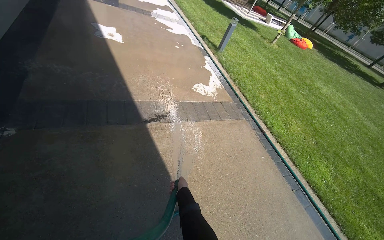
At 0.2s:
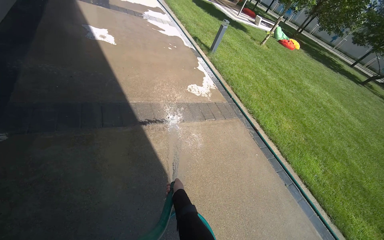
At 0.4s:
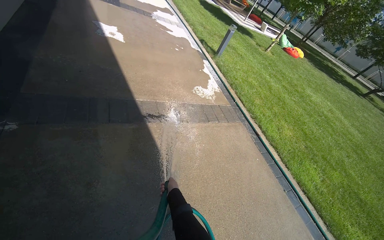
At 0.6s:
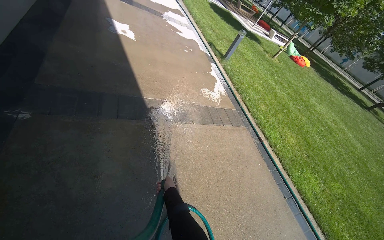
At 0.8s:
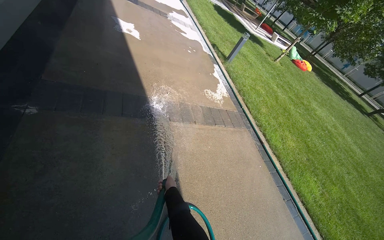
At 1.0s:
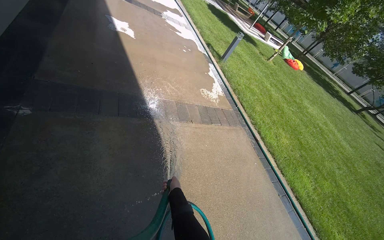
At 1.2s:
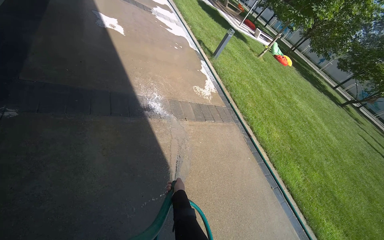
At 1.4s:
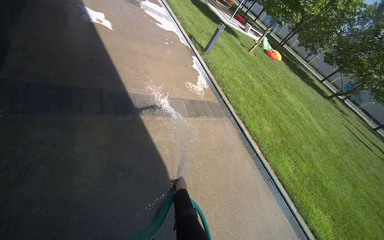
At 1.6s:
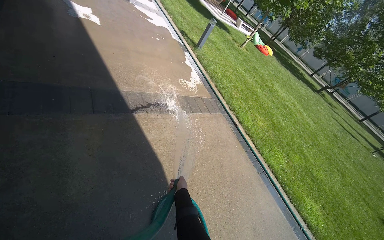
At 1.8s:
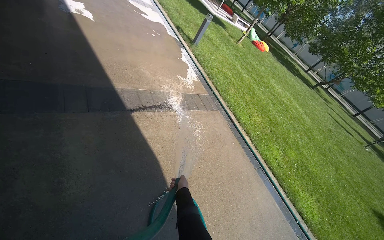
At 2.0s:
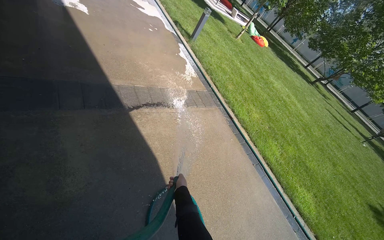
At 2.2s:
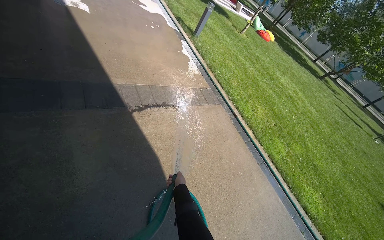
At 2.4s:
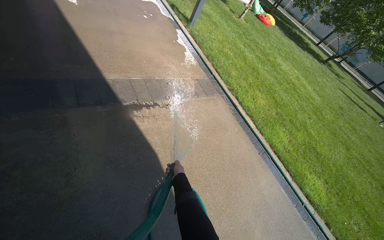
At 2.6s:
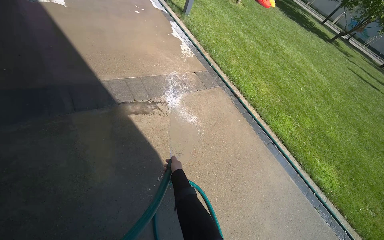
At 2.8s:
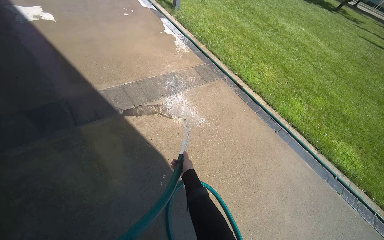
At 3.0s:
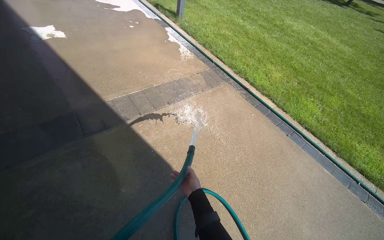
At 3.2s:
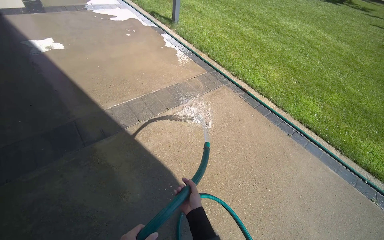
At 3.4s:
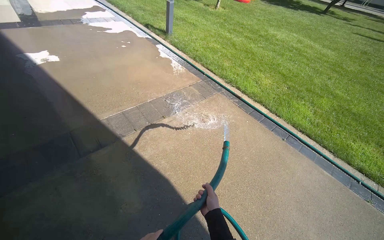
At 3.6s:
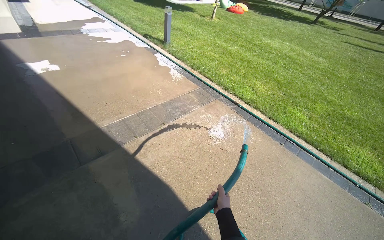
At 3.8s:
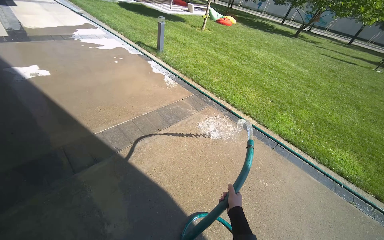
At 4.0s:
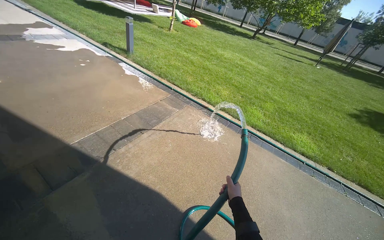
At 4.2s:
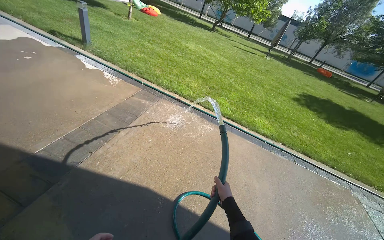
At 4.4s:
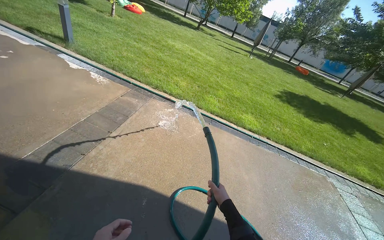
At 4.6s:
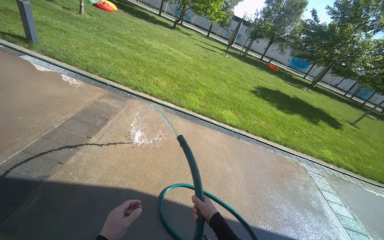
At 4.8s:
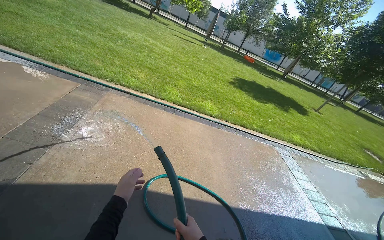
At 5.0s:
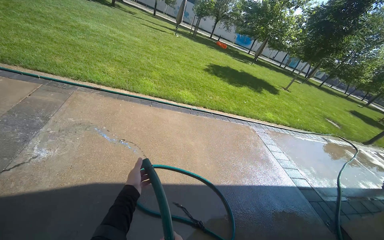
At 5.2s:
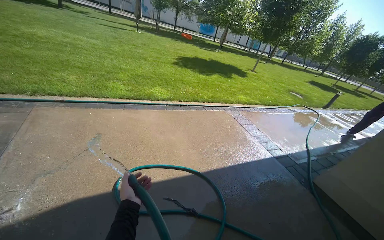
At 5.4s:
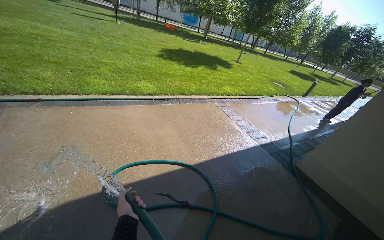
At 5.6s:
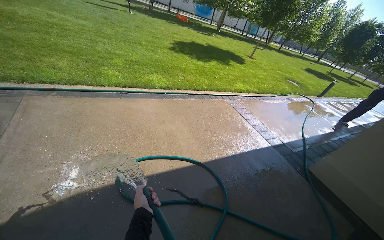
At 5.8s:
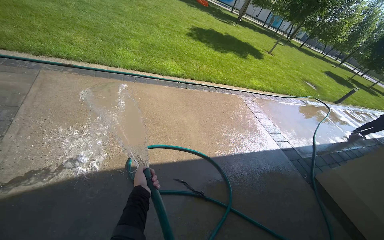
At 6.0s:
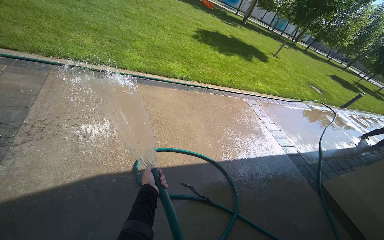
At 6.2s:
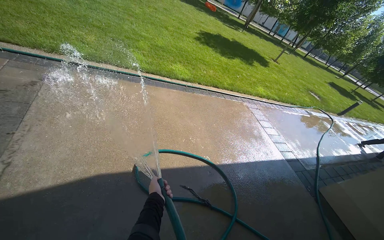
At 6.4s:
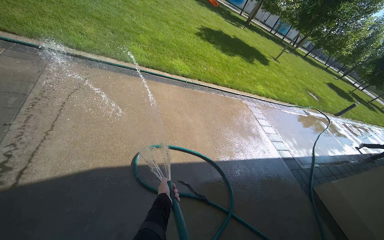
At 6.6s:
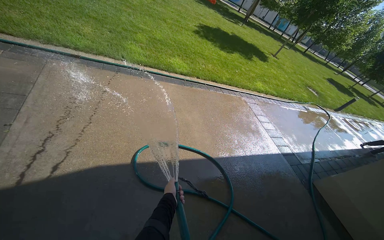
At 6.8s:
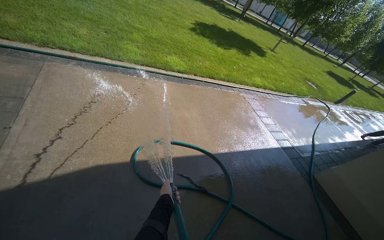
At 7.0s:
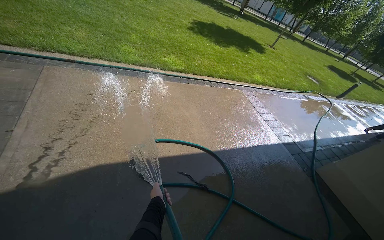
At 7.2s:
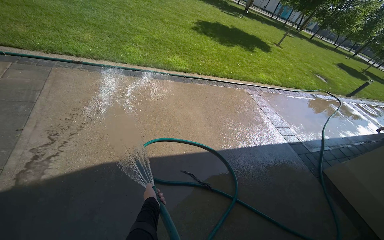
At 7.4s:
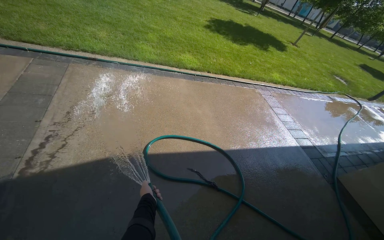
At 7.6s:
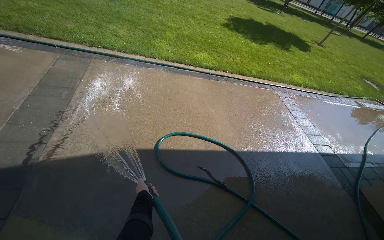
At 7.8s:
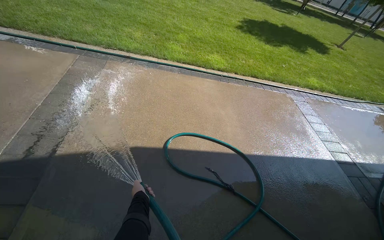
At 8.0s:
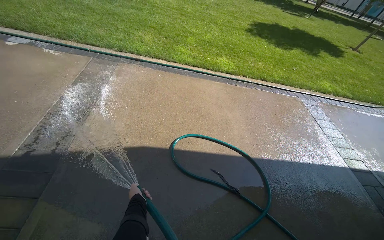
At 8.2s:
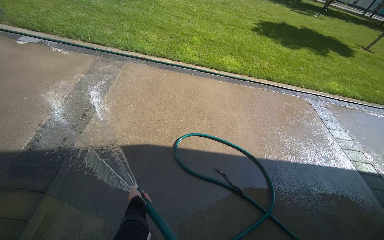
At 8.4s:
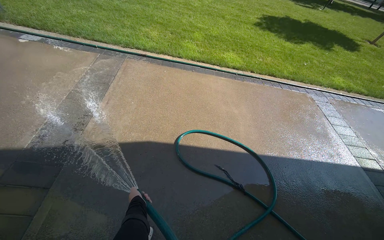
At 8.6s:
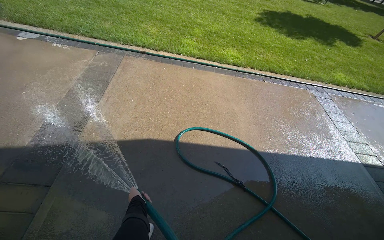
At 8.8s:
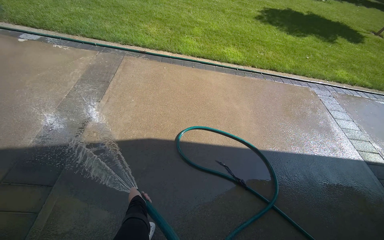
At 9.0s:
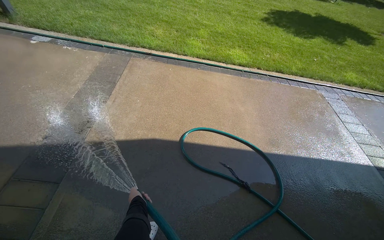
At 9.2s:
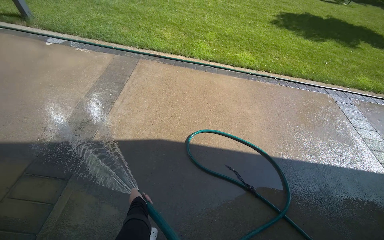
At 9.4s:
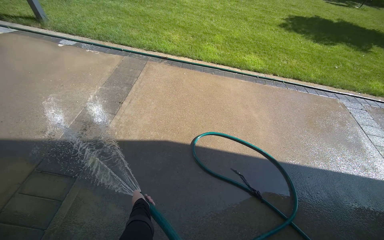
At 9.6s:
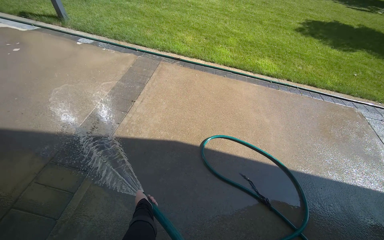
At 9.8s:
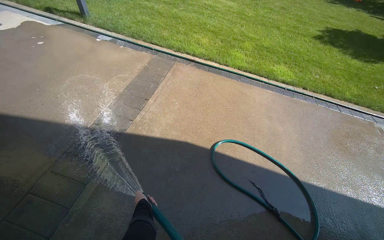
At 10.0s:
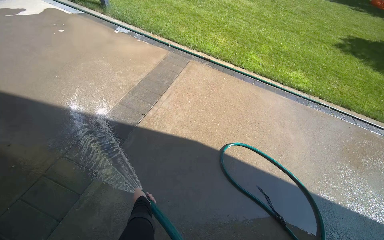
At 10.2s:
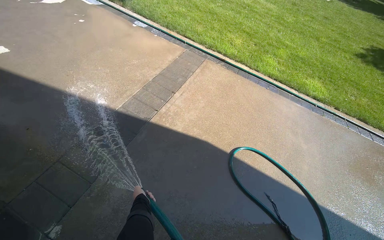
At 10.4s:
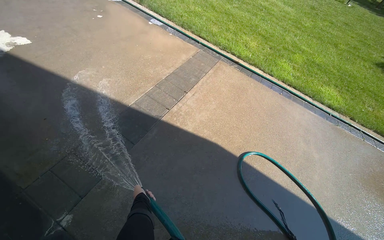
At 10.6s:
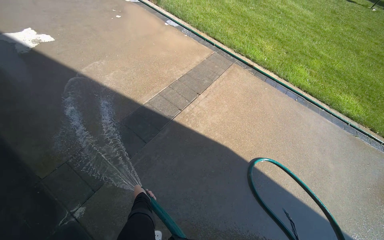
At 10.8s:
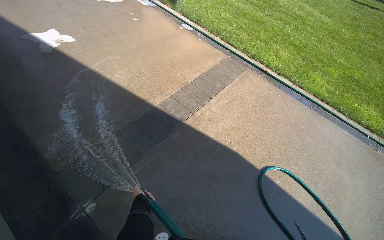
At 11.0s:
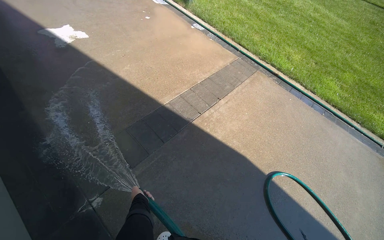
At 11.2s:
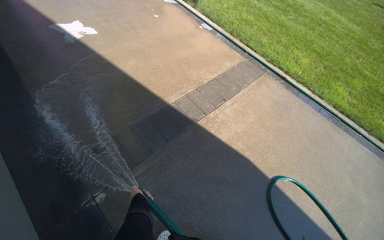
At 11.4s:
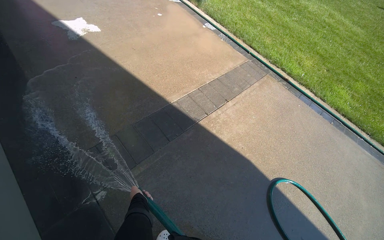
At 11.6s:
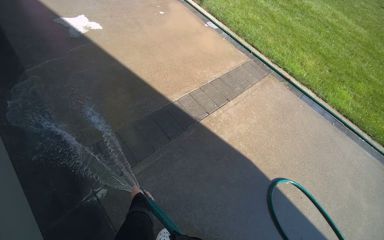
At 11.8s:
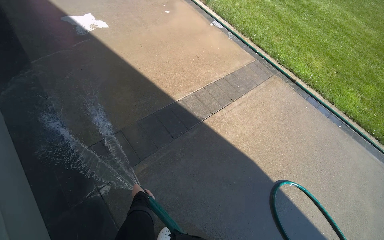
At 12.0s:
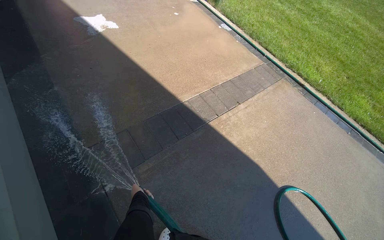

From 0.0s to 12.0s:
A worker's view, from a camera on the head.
Job: sweeping floor.
The whole recording: Rinsing concrete ground. The worker rinses the concrete ground with a hose.
From 3.0s to 4.4s: The head travels roughly 40 cm. The wearer looks some 35 degrees further to the right.
From 4.4s to 6.0s: The head turns to the right by some 30 degrees. The wearer looks about 15 degrees further downward.
From 9.0s to 10.4s: The wearer looks roughly 30 degrees further to the left.
From 10.4s to 12.0s: The head rotates roughly 20 degrees to the left.

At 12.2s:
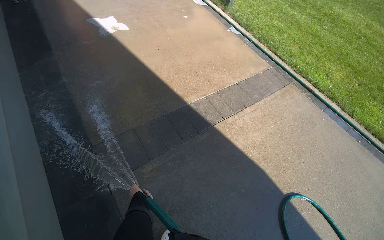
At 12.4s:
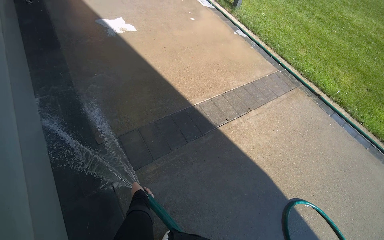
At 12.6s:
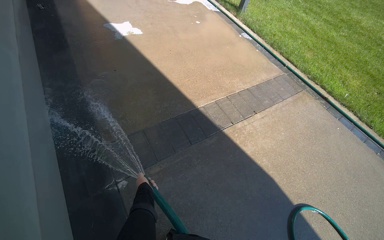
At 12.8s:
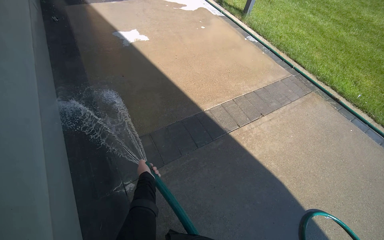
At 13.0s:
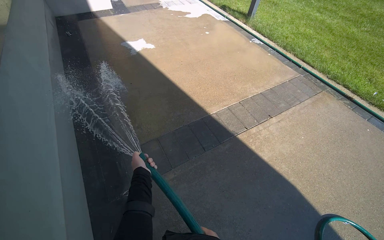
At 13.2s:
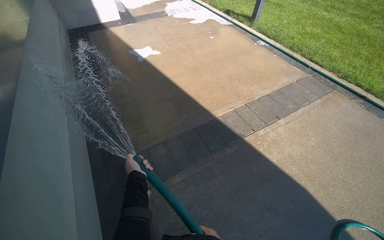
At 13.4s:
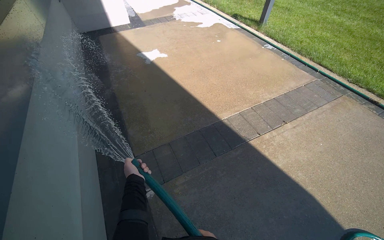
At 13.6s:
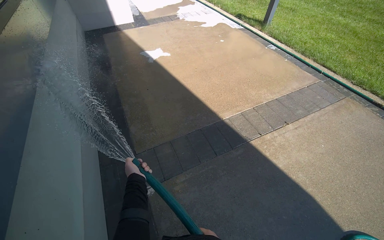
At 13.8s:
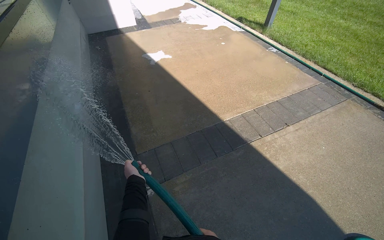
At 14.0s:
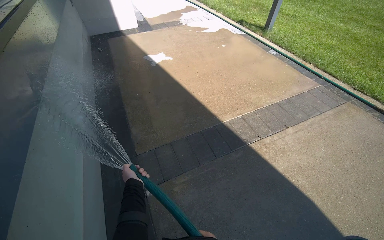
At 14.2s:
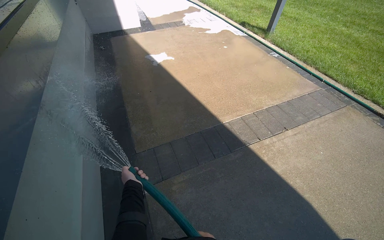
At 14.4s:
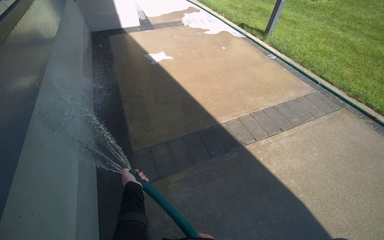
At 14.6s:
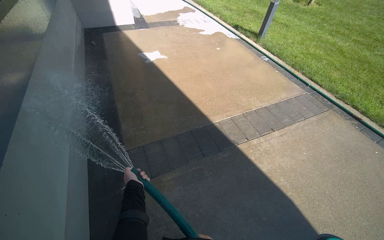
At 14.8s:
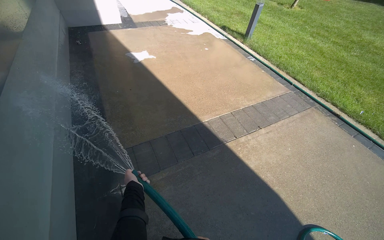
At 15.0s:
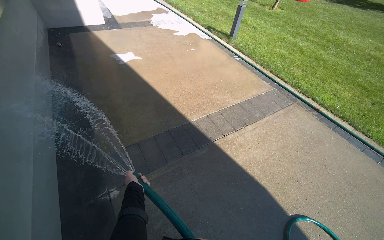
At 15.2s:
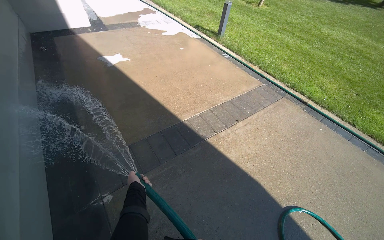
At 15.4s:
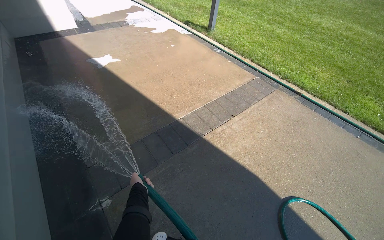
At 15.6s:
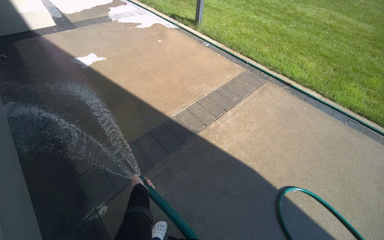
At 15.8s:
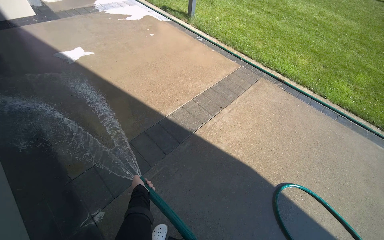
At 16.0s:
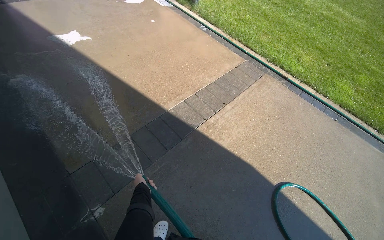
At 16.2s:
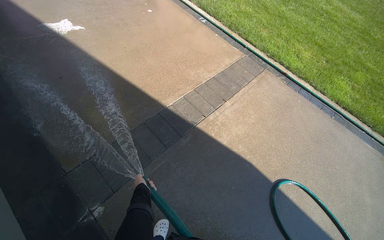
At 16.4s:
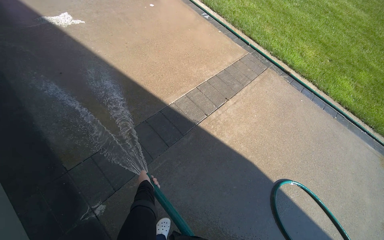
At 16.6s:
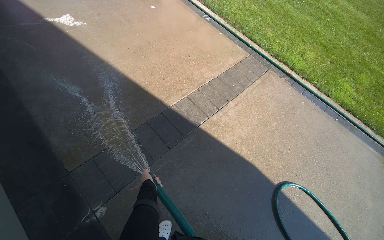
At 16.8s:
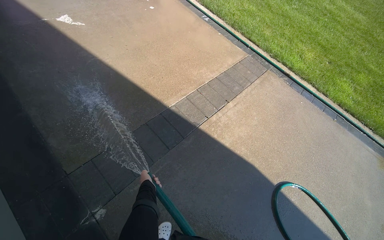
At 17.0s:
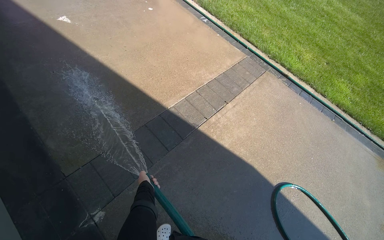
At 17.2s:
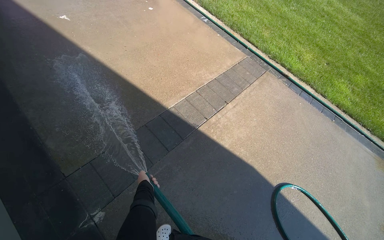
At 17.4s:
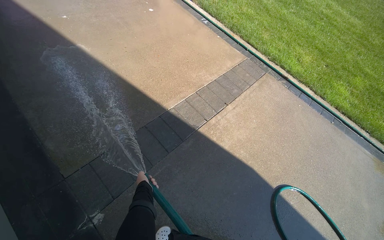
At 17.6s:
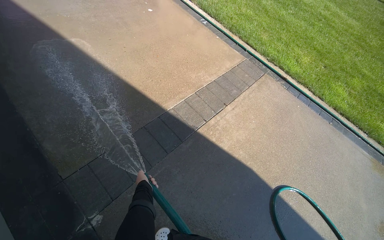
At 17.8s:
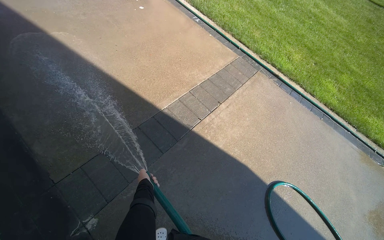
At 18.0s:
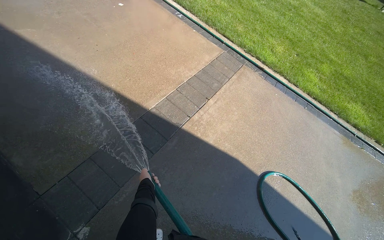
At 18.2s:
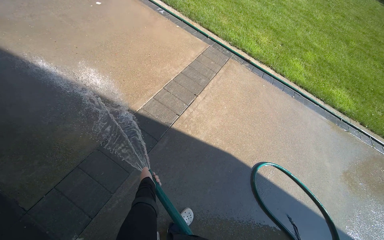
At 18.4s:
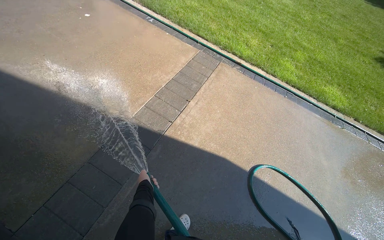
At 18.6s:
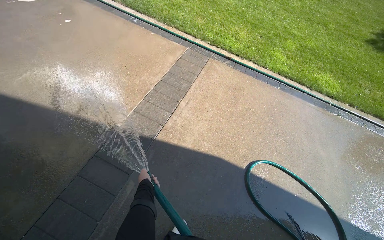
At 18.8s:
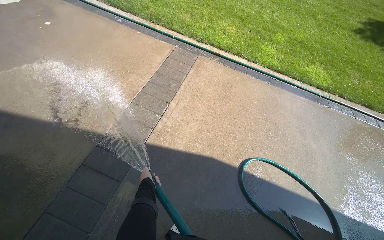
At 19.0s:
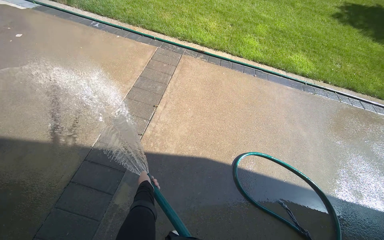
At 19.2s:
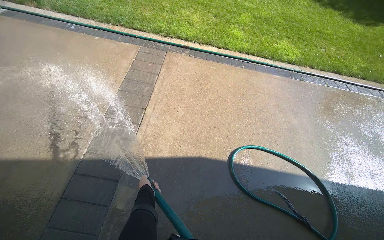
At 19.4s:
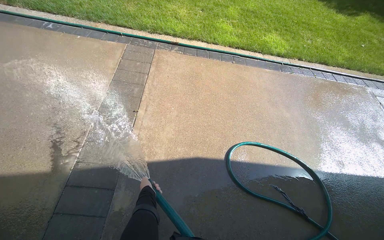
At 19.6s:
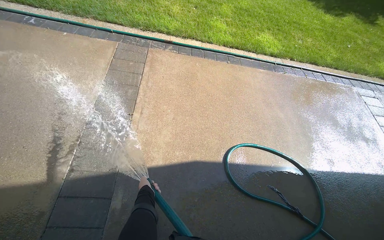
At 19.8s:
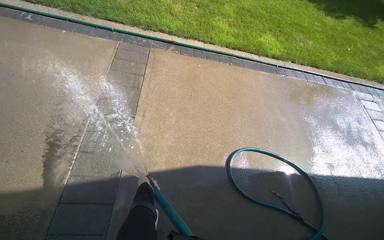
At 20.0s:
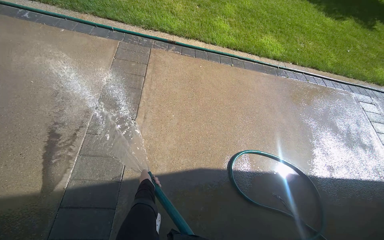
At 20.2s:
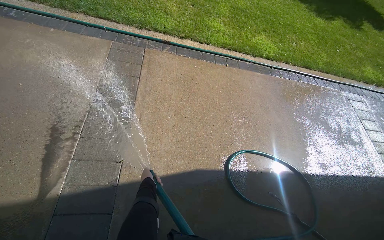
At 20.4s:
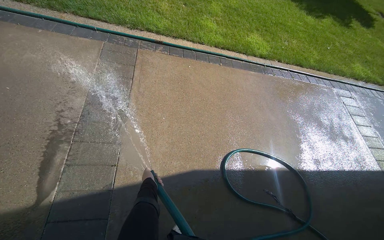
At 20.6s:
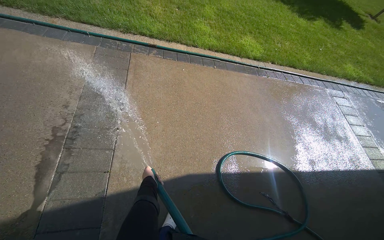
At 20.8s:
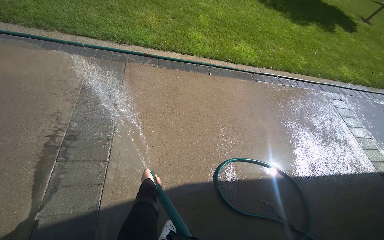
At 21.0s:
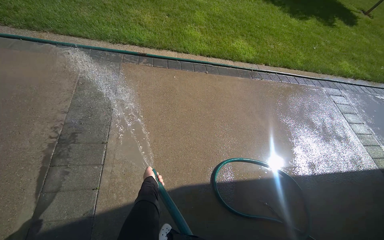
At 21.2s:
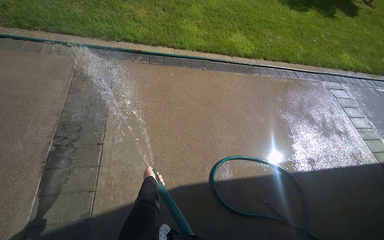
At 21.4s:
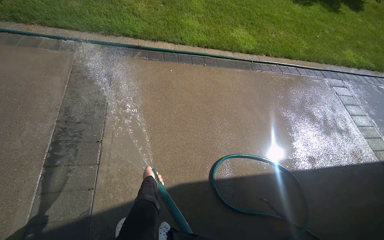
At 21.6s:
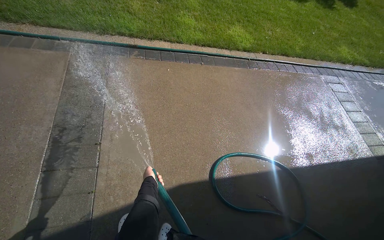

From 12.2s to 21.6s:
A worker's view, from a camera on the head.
Job: sweeping floor.
The whole recording: Rinsing concrete ground. The worker rinses the concrete ground with a hose.
From 12.2s to 13.8s: The left hand moves up the picture, some 10 cm.
From 18.4s to 20.0s: The camera is carried approximately 60 cm. The wearer's head swings some 25 degrees to the right.
